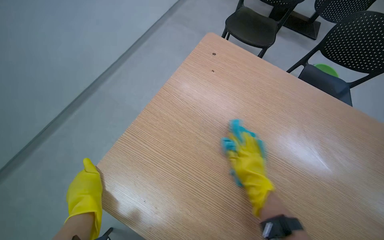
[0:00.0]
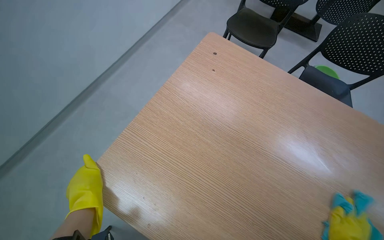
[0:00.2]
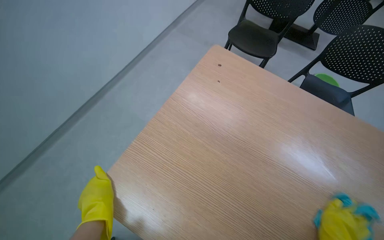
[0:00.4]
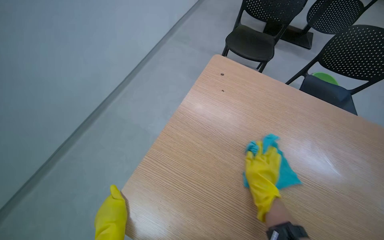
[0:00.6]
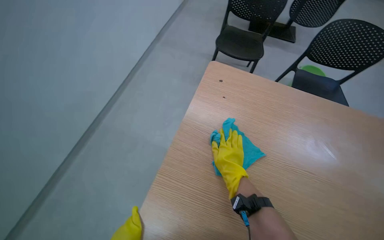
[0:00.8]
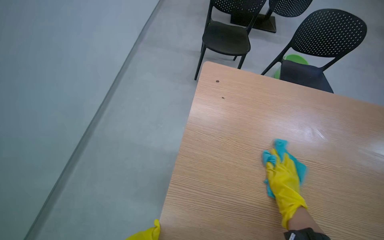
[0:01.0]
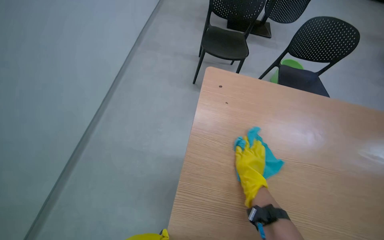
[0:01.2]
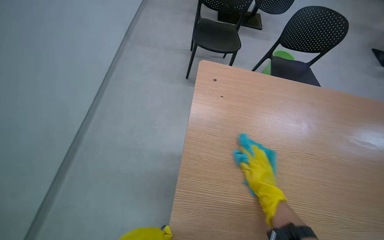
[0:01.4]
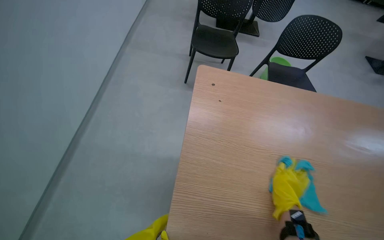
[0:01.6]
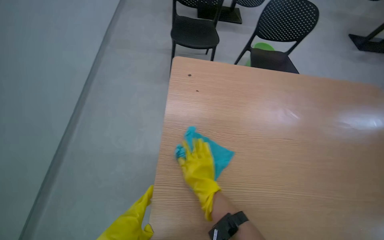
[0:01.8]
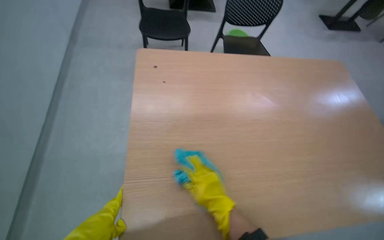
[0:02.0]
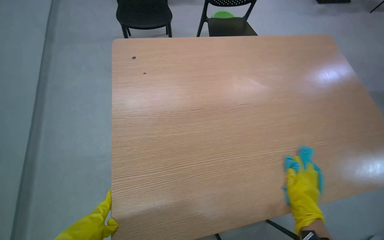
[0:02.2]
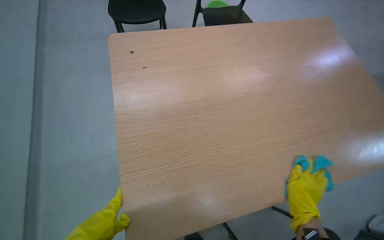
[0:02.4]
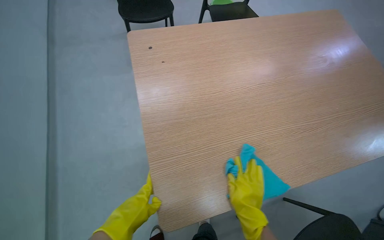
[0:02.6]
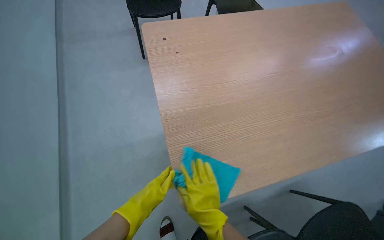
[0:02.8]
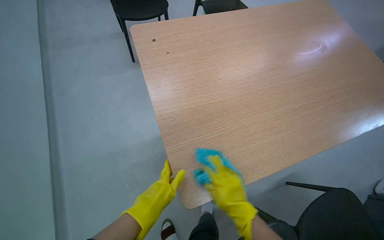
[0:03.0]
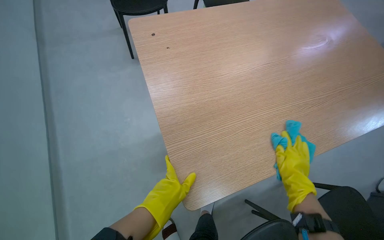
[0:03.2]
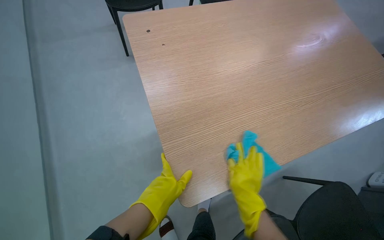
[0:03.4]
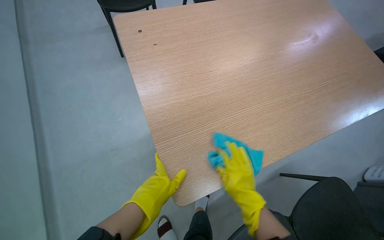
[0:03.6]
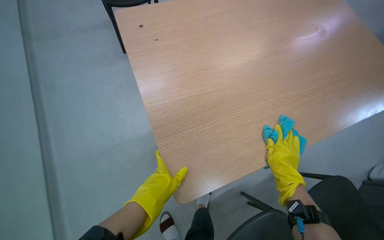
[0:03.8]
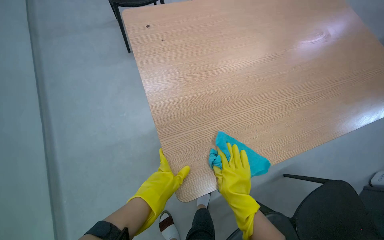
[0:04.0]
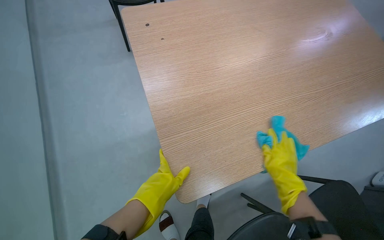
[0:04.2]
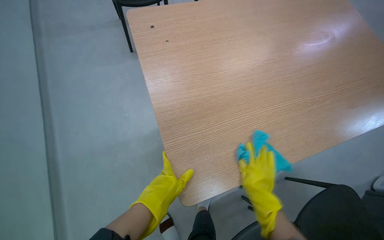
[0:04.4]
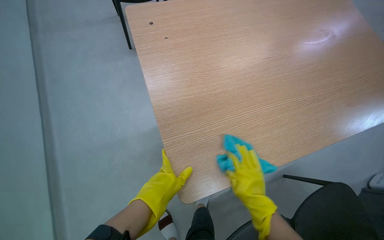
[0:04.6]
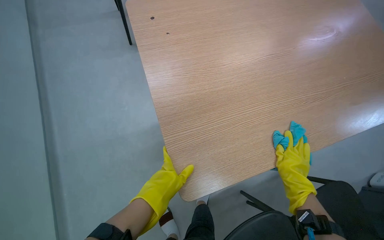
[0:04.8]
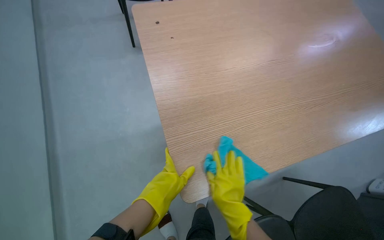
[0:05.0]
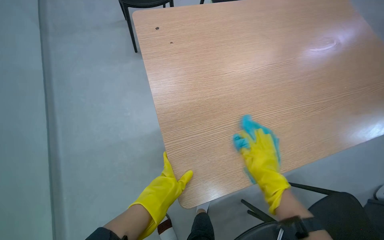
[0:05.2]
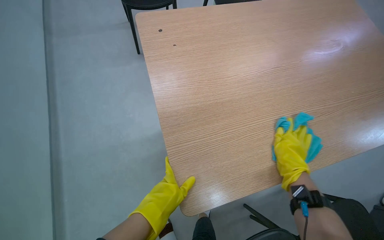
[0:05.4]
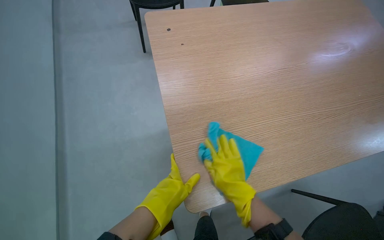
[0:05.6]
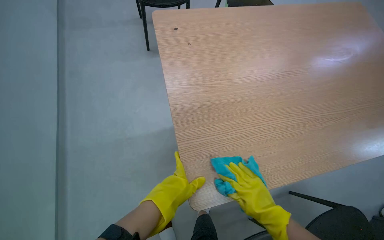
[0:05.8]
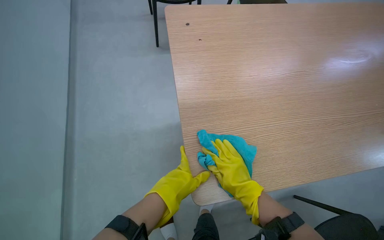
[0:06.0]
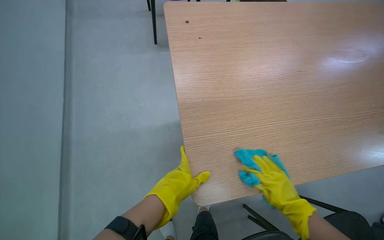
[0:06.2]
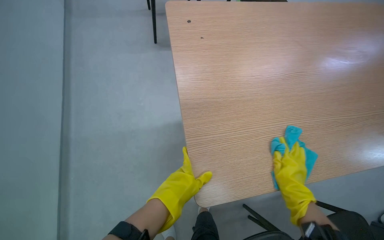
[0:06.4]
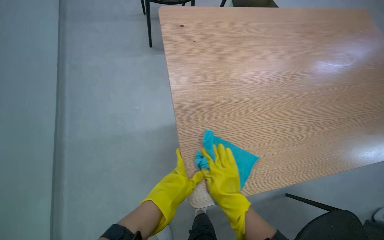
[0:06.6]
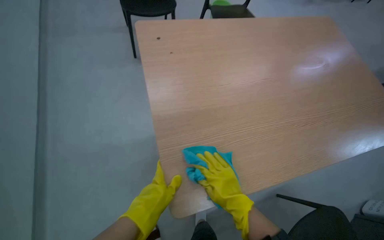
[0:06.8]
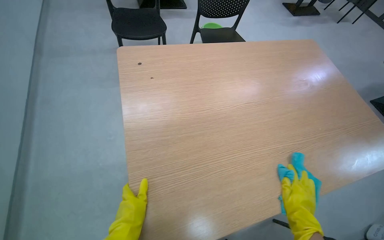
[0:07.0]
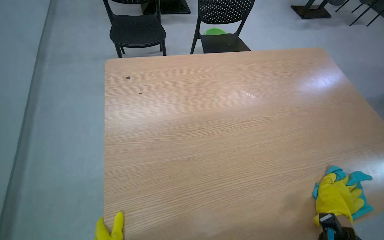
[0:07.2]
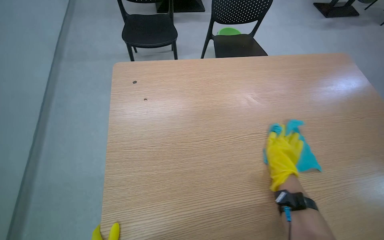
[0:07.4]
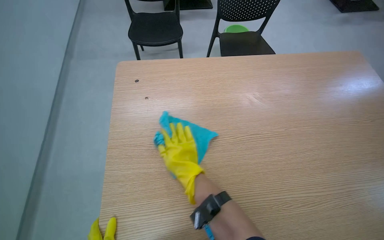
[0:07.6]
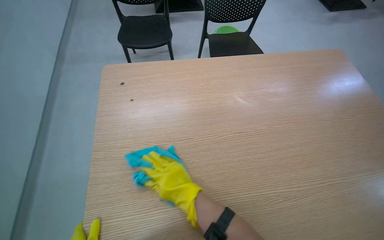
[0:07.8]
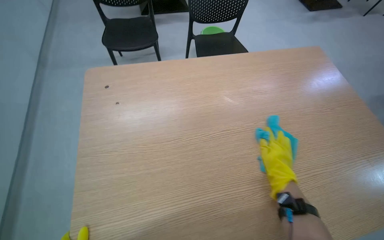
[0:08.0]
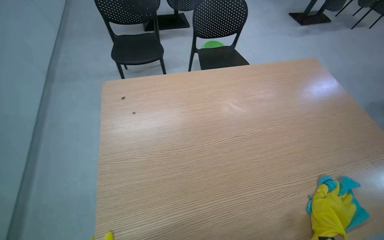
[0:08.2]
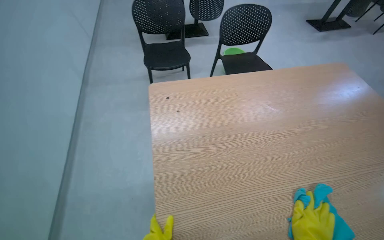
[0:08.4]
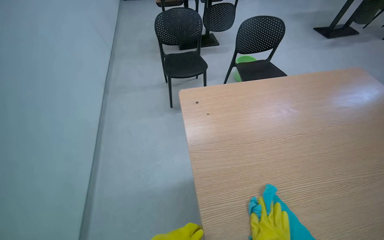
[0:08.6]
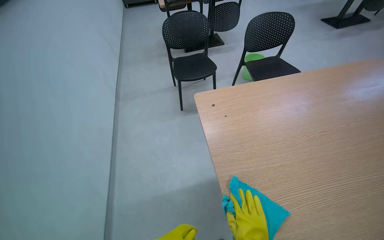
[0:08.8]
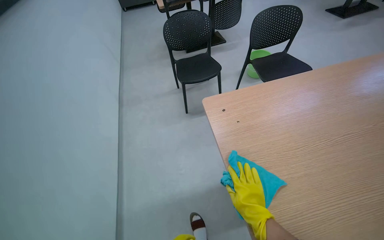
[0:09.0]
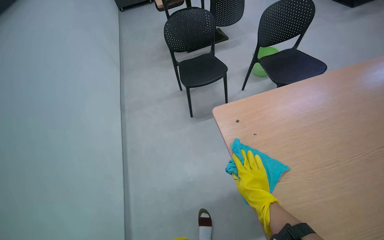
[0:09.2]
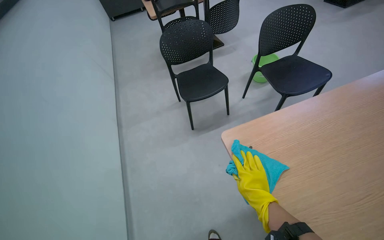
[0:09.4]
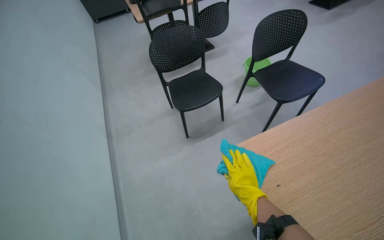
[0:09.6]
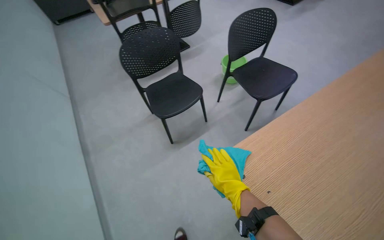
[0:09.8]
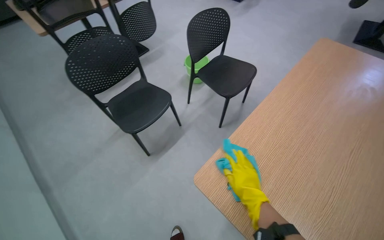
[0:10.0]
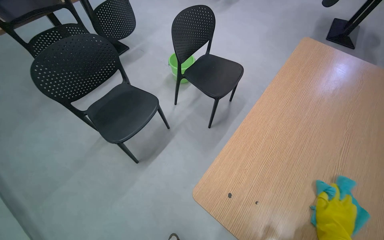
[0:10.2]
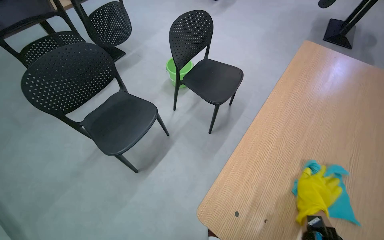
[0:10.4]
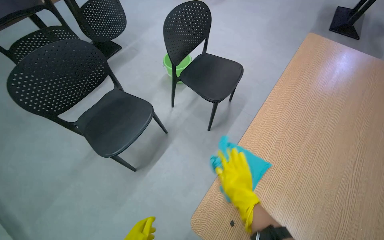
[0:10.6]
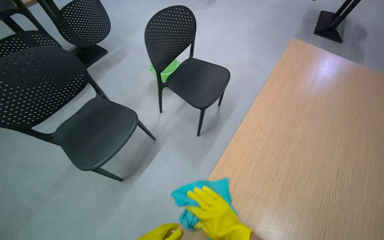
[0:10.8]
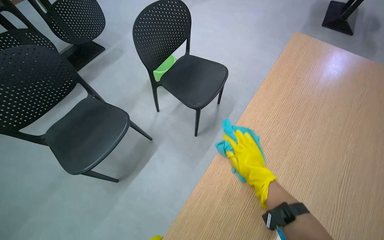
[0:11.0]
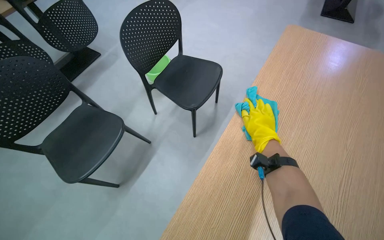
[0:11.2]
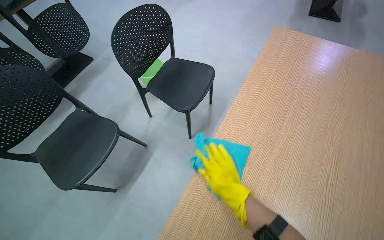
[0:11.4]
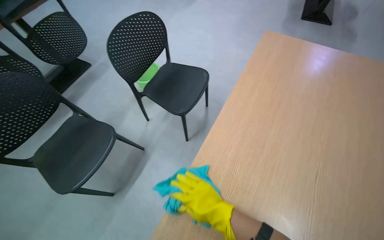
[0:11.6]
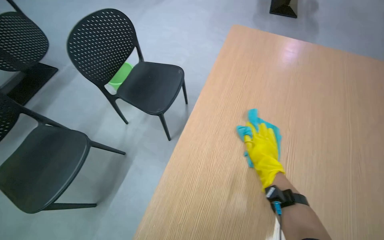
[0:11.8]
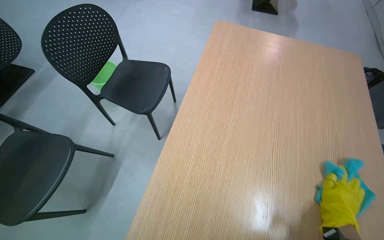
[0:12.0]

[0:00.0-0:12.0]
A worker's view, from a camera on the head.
Job: wiping surfaces.
The whole recording: Wiping wooden table. The worker wipes the surface of a wooden table with a blue cloth while wearing yellow gloves.
0:00.0 to 0:01.6: The wearer's head swings roughly 20 degrees to the right.
0:01.6 to 0:03.0: The head turns to the right by roughly 25 degrees. The right hand travels to the left by approximately 20 cm.
0:03.0 to 0:04.4: The right hand goes left and right, some 20 cm each way, reversing 4 times.
0:04.4 to 0:06.0: The right hand swings left and right, approximately 20 cm each way, with 2 reversals.
0:06.0 to 0:07.6: The right hand moves left and right over roughly 40 cm, changing direction 3 times.
0:09.0 to 0:10.4: The wearer moves some 60 cm. The head turns to the right by approximately 40 degrees.
0:10.4 to 0:12.0: The right hand swings left and right, some 40 cm each way, with 3 reversals.

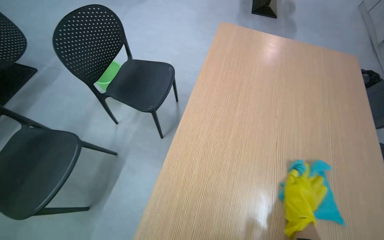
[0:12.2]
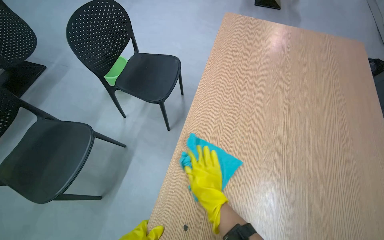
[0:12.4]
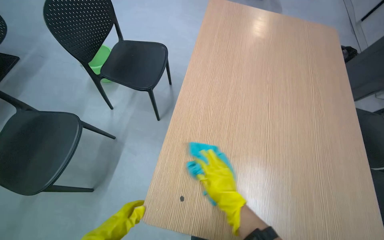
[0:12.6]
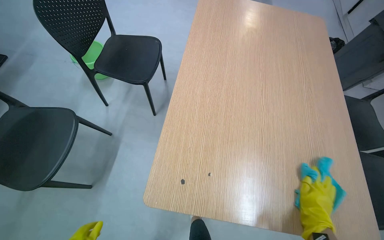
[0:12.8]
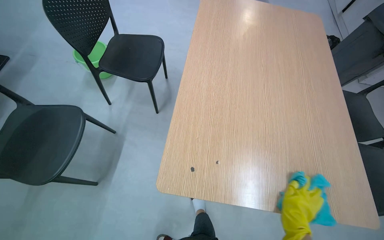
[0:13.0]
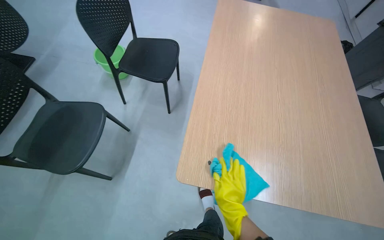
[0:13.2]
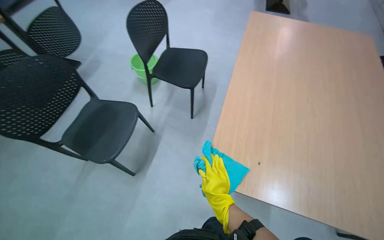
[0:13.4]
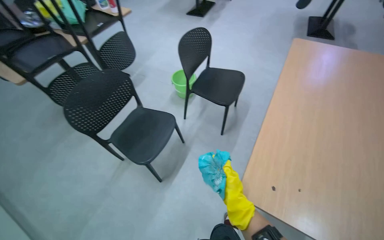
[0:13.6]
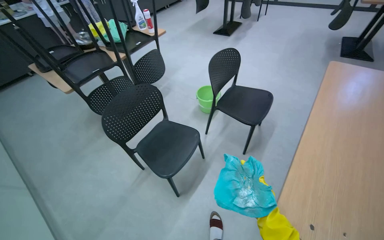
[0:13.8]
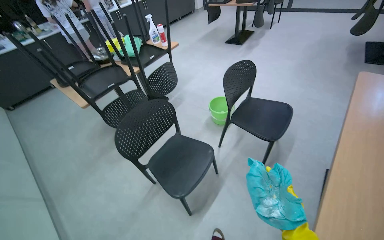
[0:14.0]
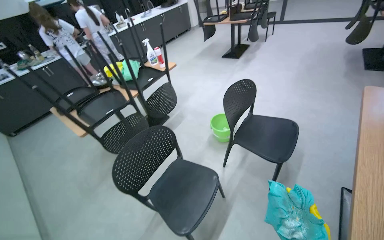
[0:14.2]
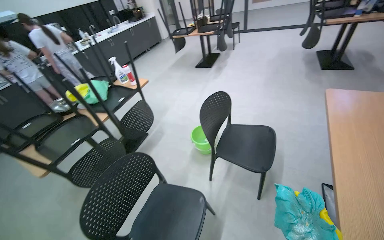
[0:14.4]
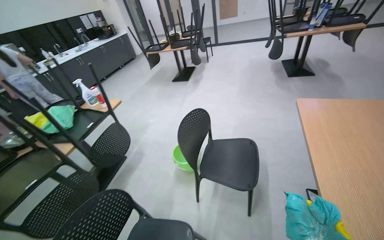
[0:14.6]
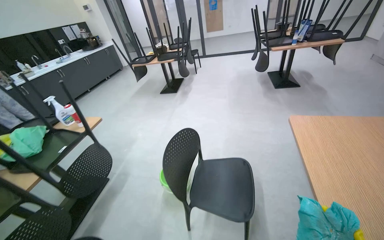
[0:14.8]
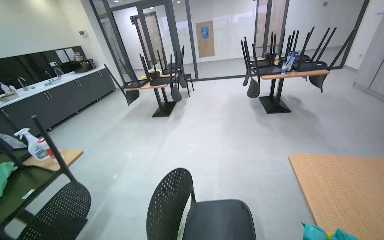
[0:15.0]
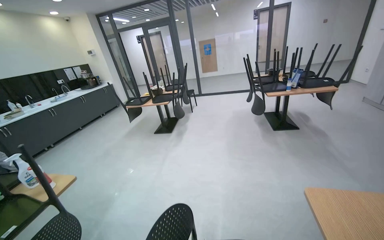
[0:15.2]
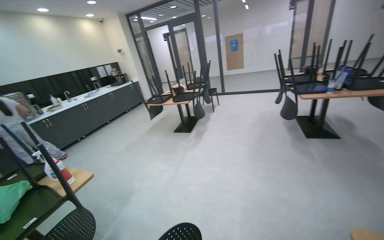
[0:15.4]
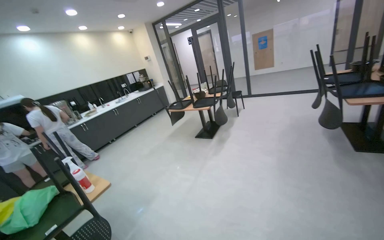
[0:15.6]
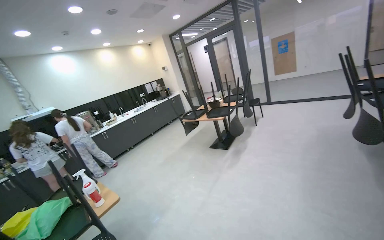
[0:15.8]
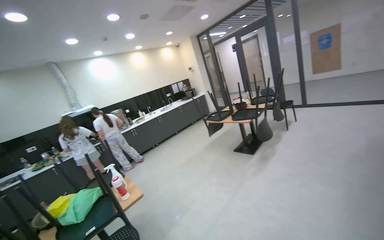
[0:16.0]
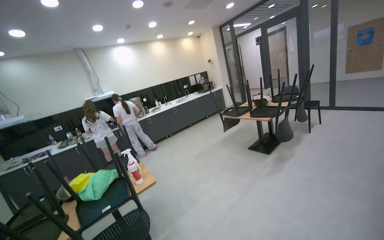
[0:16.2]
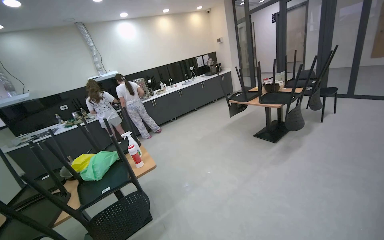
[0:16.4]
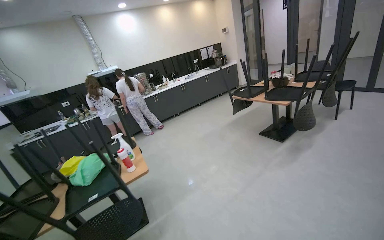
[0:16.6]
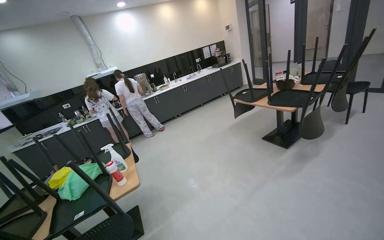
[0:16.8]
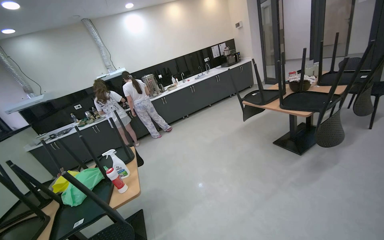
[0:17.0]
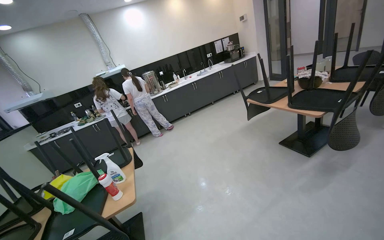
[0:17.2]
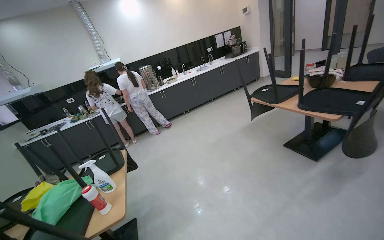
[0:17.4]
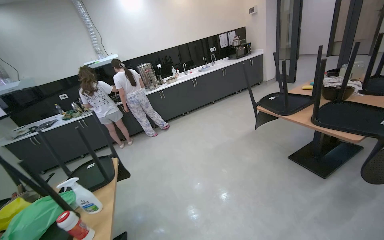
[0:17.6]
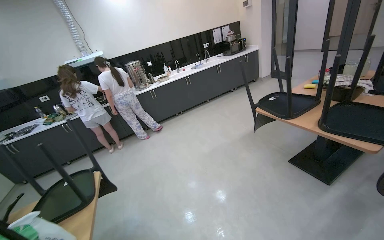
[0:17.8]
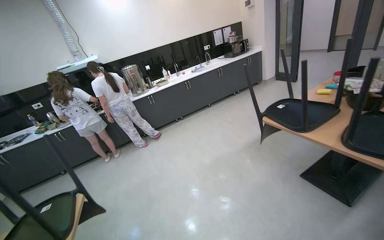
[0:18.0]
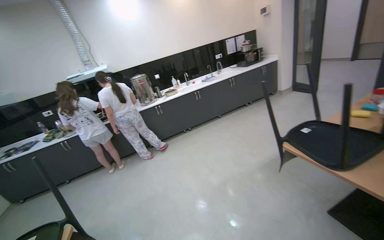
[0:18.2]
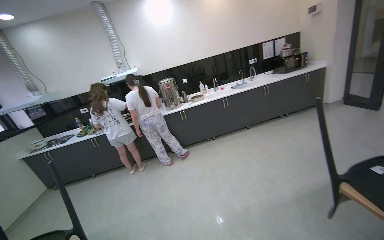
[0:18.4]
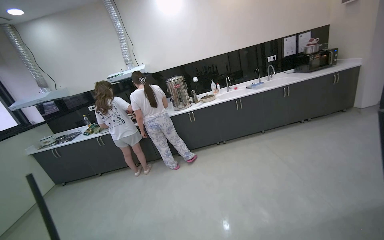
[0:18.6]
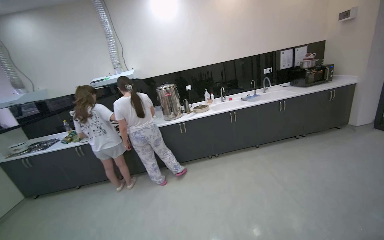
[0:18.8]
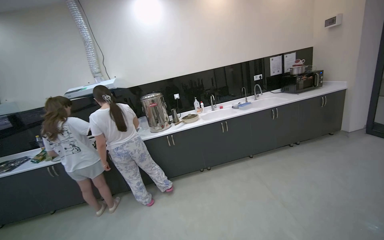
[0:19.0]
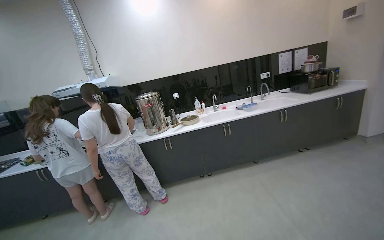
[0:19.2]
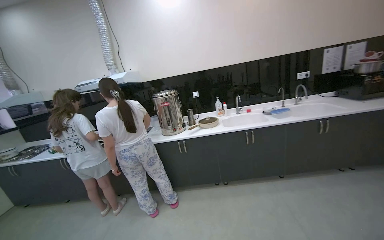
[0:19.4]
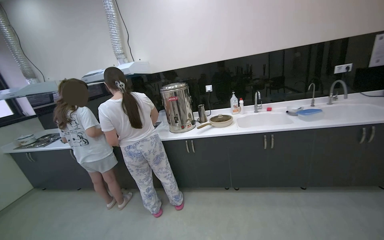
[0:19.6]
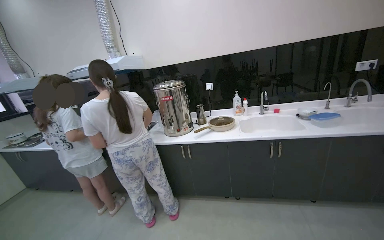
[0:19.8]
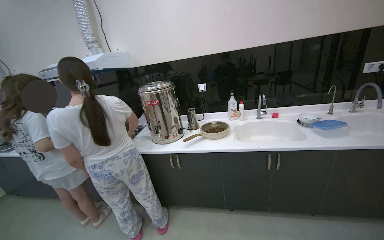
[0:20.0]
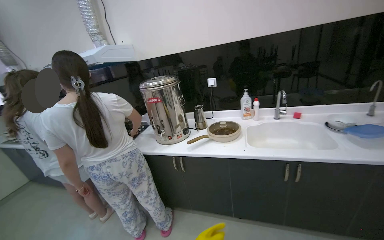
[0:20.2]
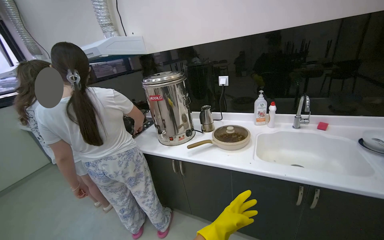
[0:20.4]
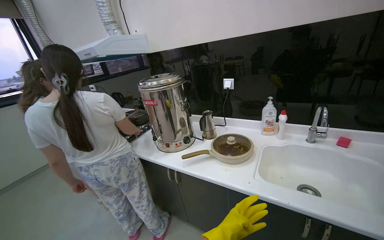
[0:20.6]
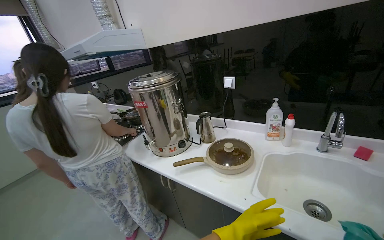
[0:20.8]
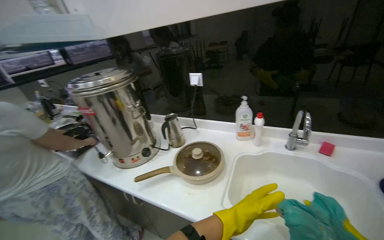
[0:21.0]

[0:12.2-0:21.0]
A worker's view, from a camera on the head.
Job: wiping surfaces.
The whole recording: Wiping wooden table. The worker wipes the surface of a wooden table with a blue cloth while wearing yellow gloves.
0:12.2 to 0:13.6: The head travels about 40 cm.
0:13.6 to 0:15.2: The camera is carried roughly 80 cm. The wearer looks about 35 degrees further upward.
0:15.2 to 0:16.6: The camera is carried about 60 cm. The head turns to the left by some 45 degrees.
0:16.6 to 0:18.0: The camera travels some 1 m.
0:18.0 to 0:19.6: The wearer moves approximately 1.5 m. The head turns to the left by about 35 degrees.
0:19.6 to 0:21.0: The wearer moves roughly 1 m. The camera pitches downward, by about 15 degrees.
